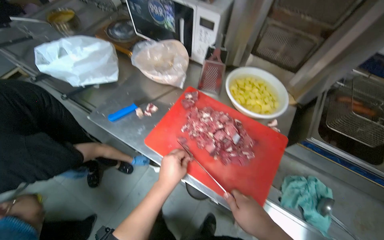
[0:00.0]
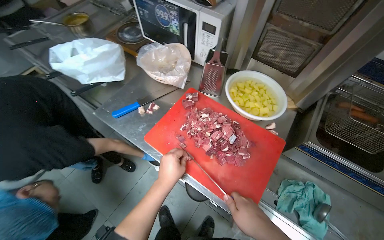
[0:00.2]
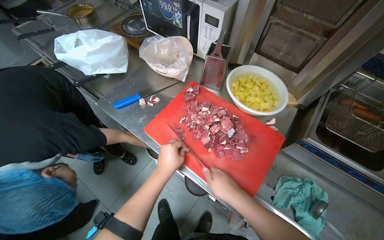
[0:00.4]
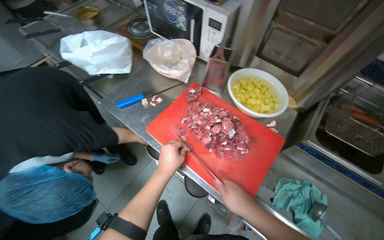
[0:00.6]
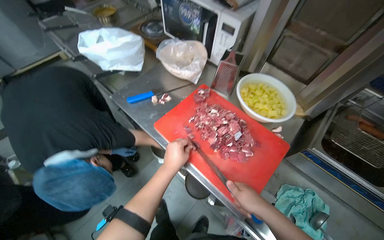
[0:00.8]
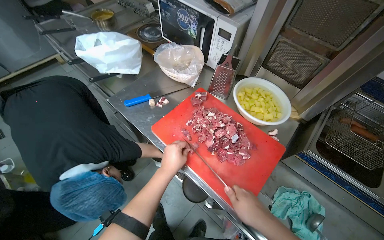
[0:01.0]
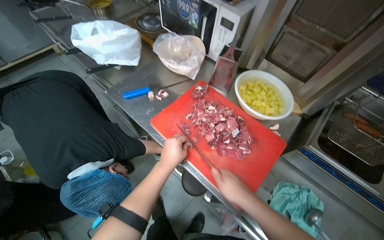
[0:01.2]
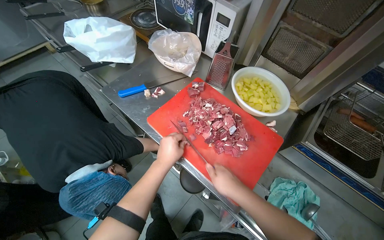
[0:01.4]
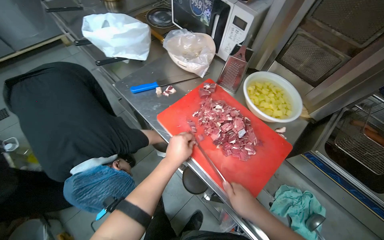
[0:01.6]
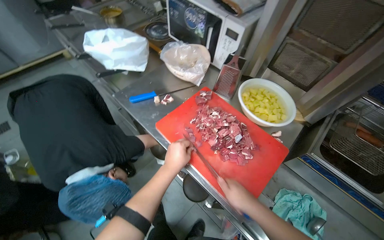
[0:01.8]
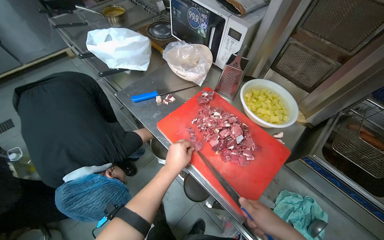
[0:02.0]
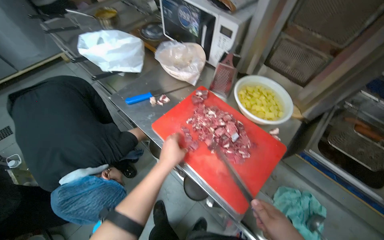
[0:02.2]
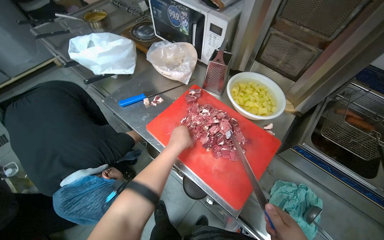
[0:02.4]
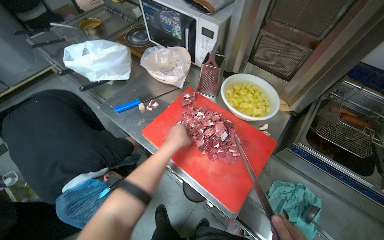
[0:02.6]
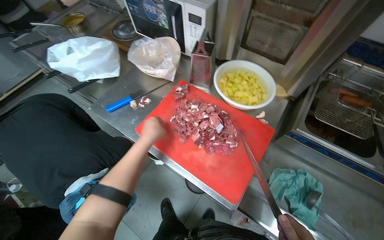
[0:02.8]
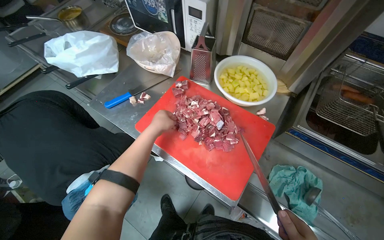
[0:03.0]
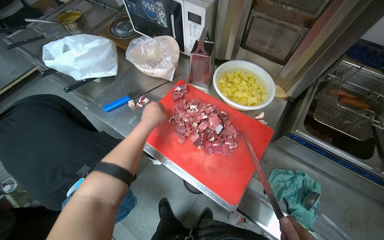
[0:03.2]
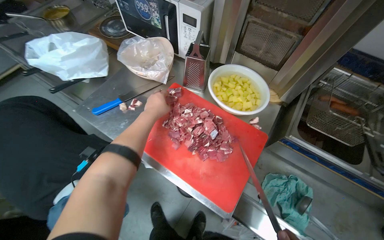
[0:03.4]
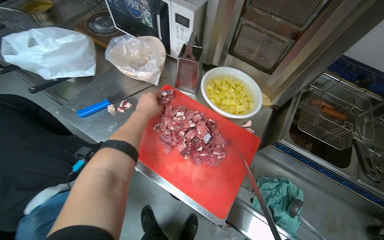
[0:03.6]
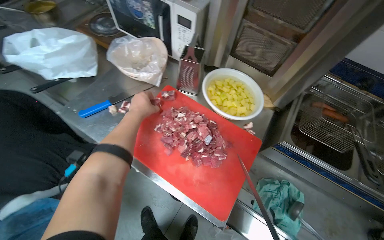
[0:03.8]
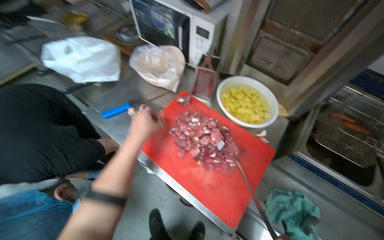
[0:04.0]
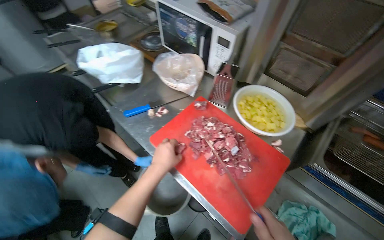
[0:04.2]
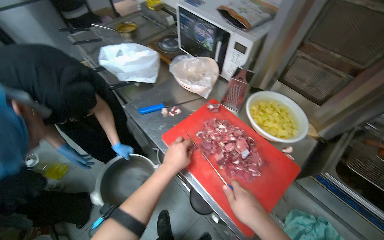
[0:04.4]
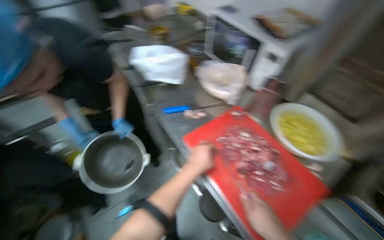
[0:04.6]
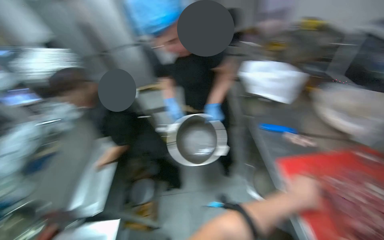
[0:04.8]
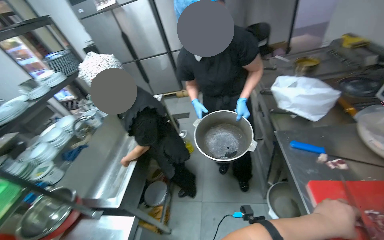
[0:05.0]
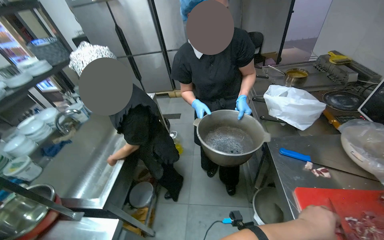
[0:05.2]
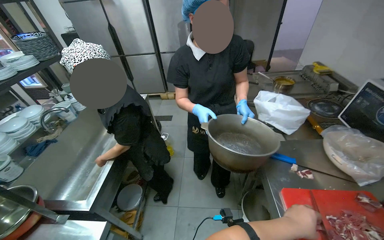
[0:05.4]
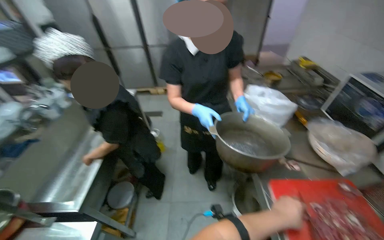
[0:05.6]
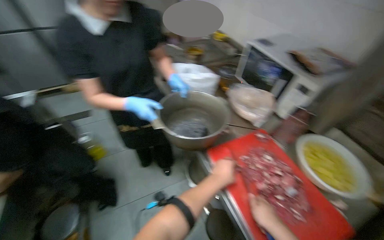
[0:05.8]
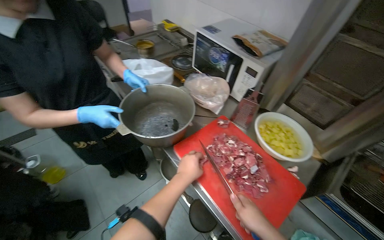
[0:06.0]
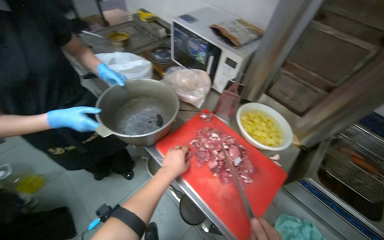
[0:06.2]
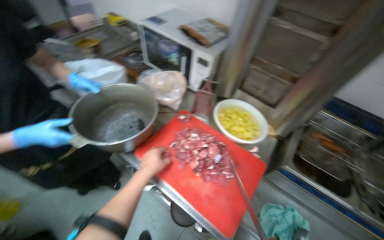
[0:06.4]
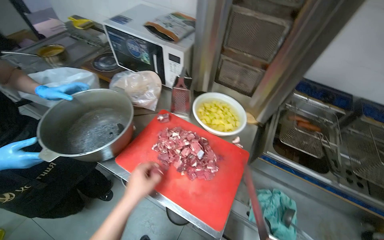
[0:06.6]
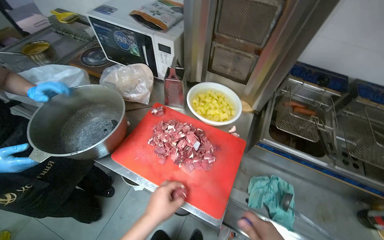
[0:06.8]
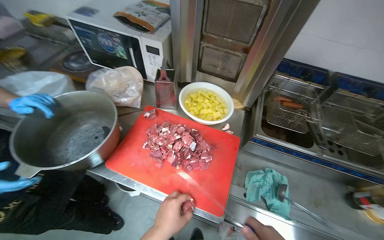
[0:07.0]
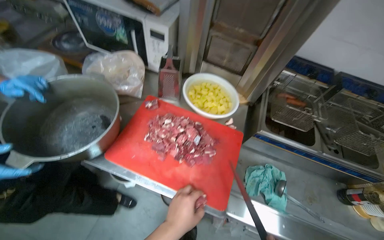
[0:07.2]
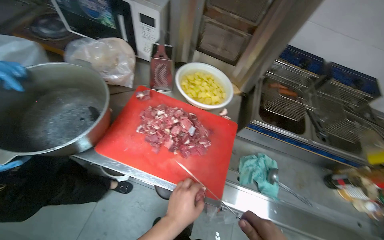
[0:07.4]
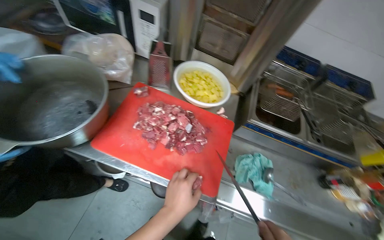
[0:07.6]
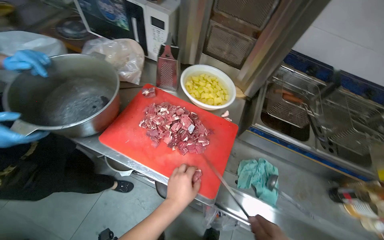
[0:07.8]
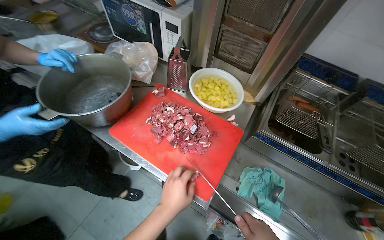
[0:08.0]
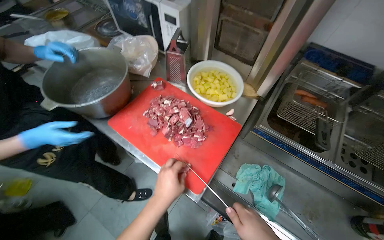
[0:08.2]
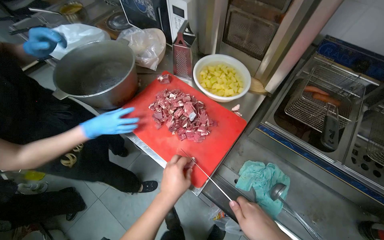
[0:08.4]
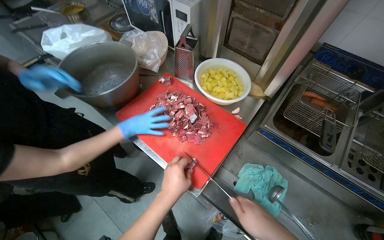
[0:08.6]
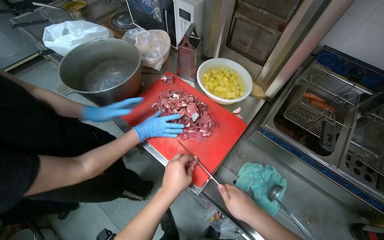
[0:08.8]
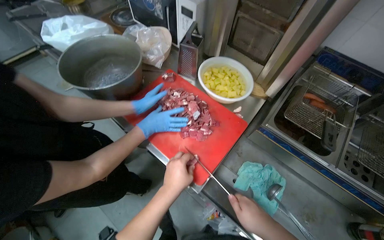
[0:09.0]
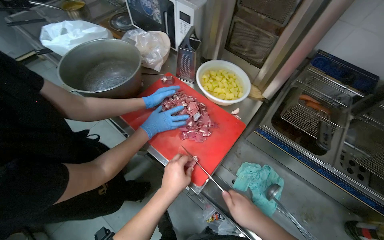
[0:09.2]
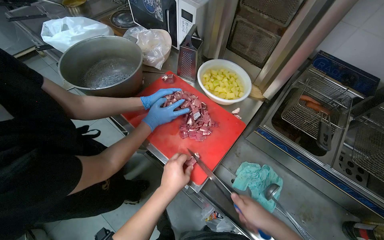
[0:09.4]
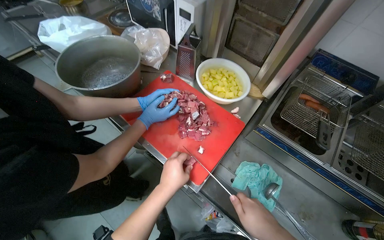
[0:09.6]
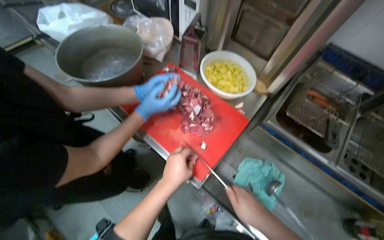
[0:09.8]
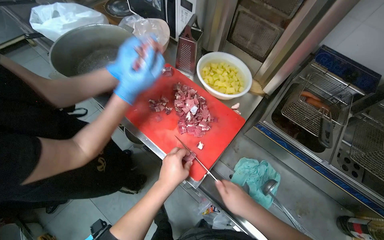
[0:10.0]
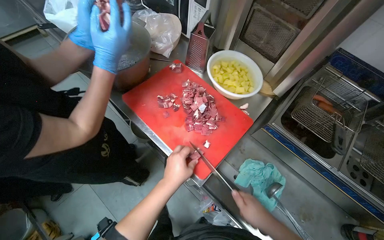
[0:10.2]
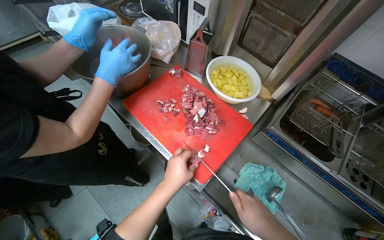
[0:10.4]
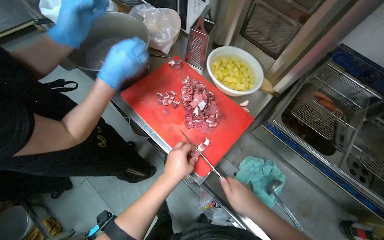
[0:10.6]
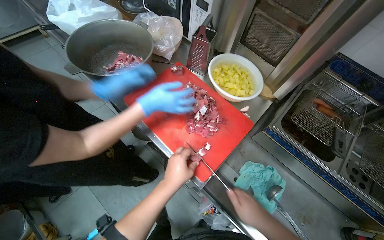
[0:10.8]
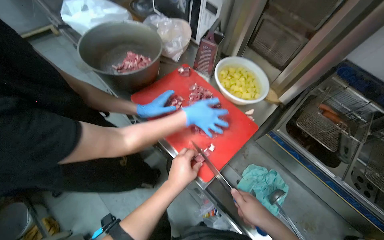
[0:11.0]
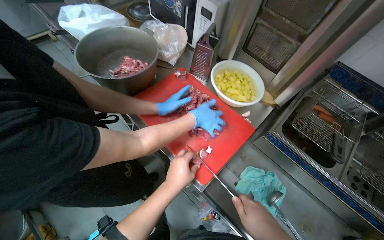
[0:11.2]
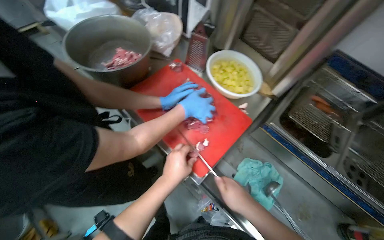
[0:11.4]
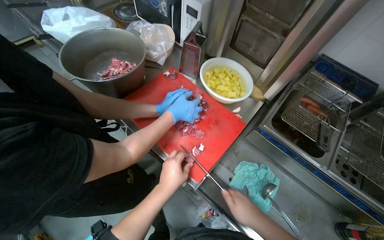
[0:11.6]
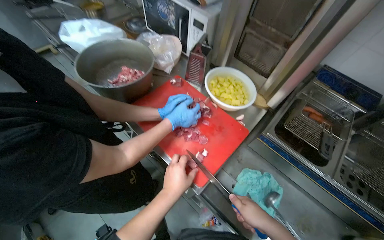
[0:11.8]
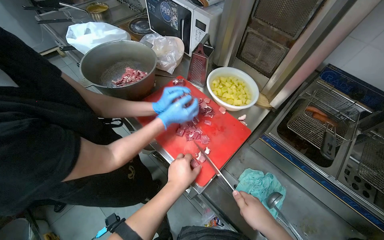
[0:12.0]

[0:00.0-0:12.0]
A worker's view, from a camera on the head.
Job: preparing food.
The whole recording: Cutting meat on chopping board. The worker continues cutting pieces of meat on a red chopping board with a knife.
0:00.0 to 0:01.6: The hands are busy where they are.
0:01.6 to 0:03.0: The left hand travels up the picture by about 10 cm.
0:03.0 to 0:04.4: The left hand goes approximately 10 cm down the picture.
0:04.4 to 0:06.0: The view swings roughly 20 degrees to the right.
0:06.0 to 0:07.6: The head rotates some 35 degrees to the right. The camera pitches downward, by roughly 15 degrees.
0:07.6 to 0:09.0: The wearer's head swings some 25 degrees to the left.
0:09.0 to 0:12.0: The hands are busy where they are.

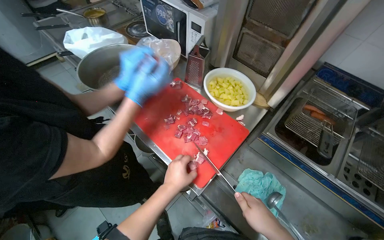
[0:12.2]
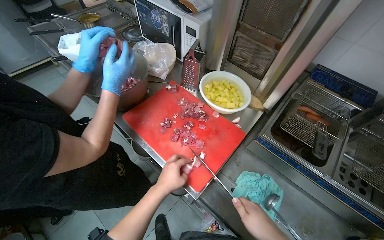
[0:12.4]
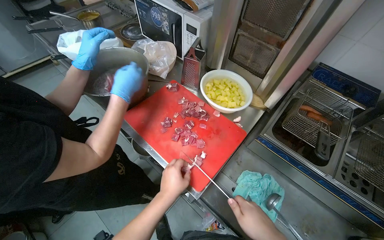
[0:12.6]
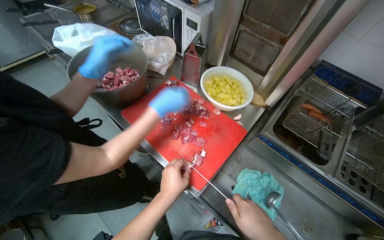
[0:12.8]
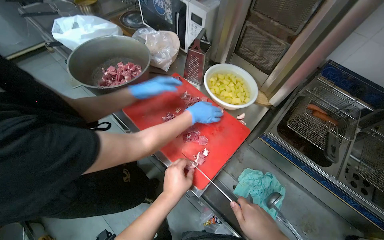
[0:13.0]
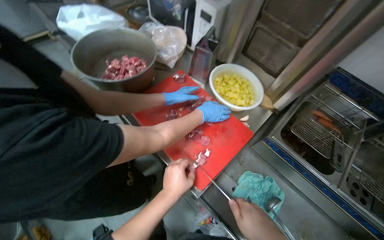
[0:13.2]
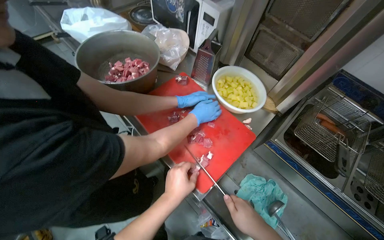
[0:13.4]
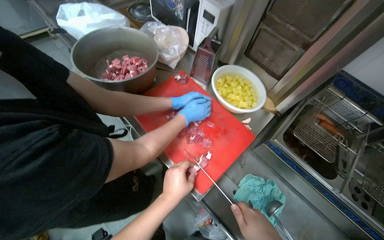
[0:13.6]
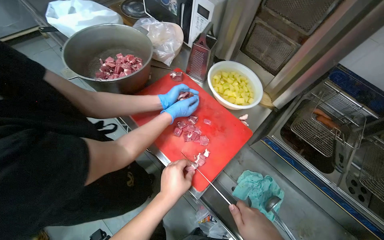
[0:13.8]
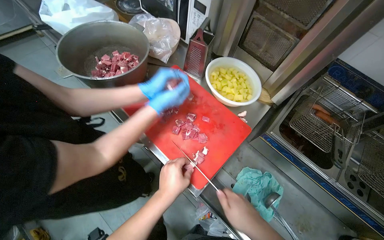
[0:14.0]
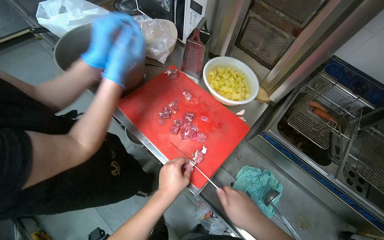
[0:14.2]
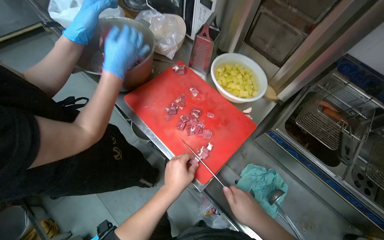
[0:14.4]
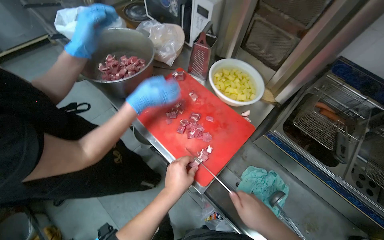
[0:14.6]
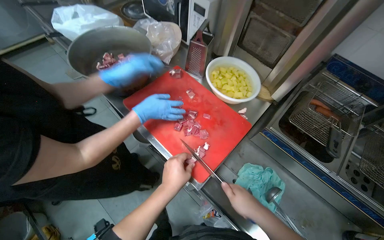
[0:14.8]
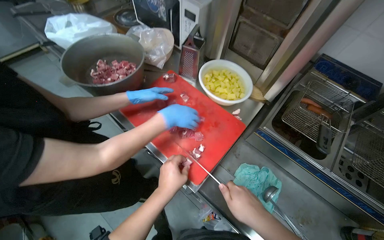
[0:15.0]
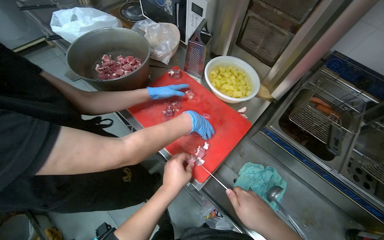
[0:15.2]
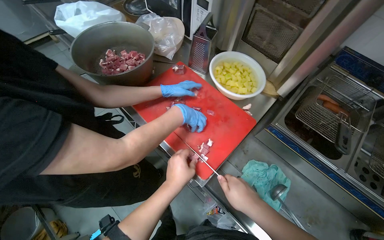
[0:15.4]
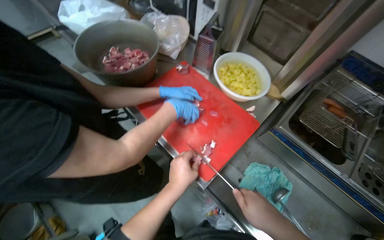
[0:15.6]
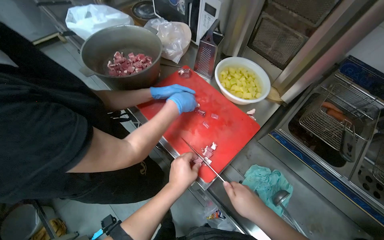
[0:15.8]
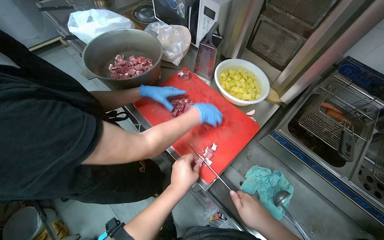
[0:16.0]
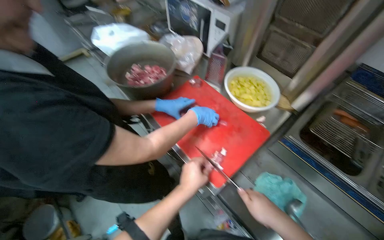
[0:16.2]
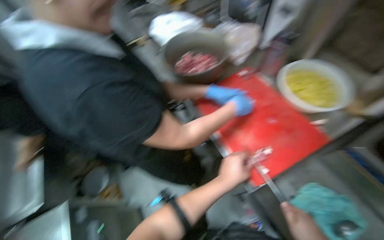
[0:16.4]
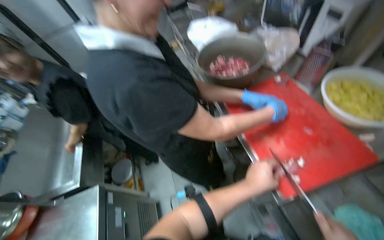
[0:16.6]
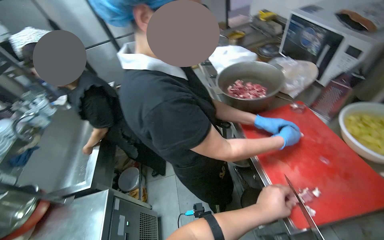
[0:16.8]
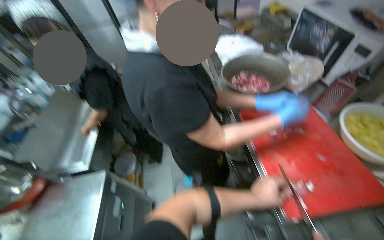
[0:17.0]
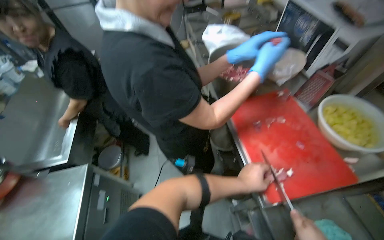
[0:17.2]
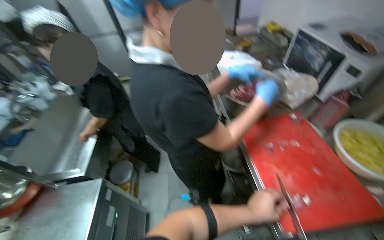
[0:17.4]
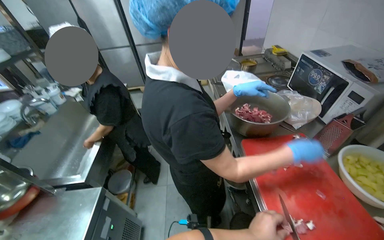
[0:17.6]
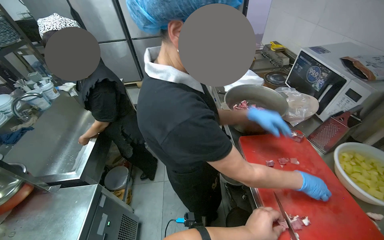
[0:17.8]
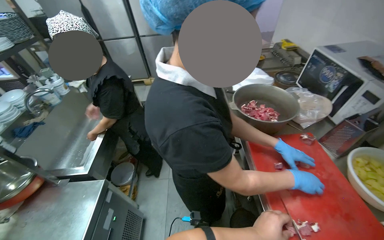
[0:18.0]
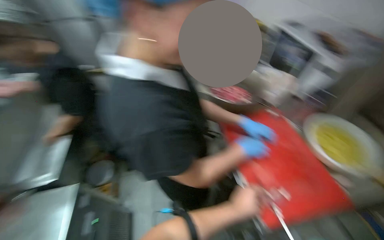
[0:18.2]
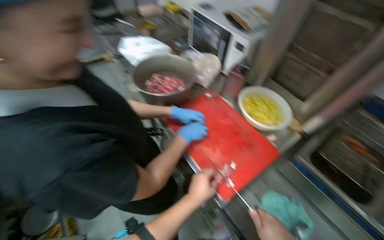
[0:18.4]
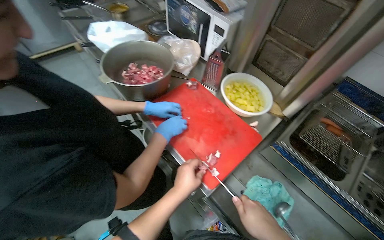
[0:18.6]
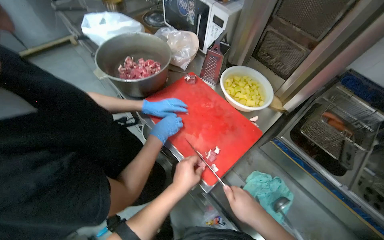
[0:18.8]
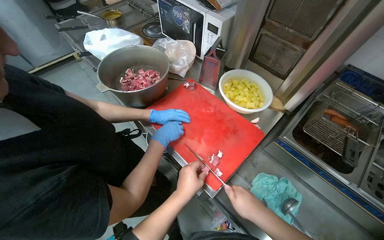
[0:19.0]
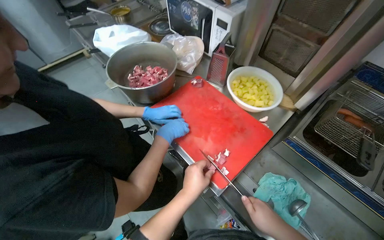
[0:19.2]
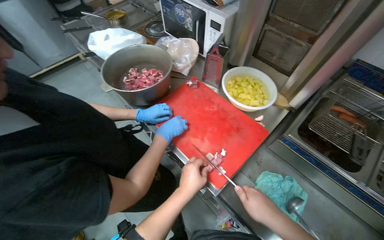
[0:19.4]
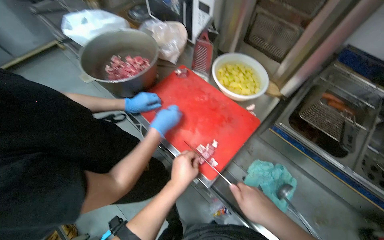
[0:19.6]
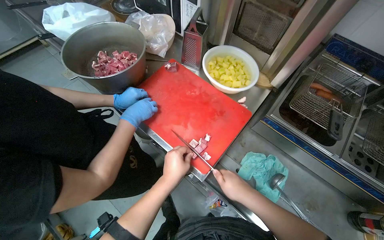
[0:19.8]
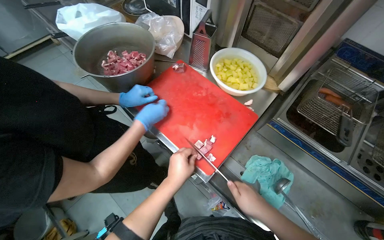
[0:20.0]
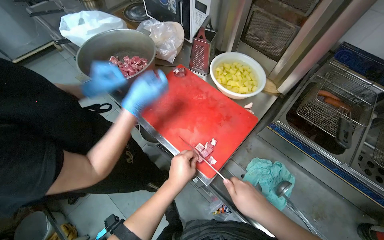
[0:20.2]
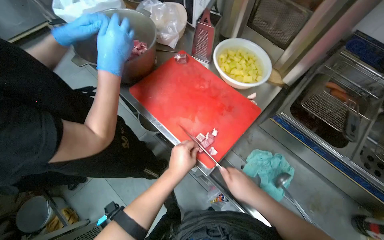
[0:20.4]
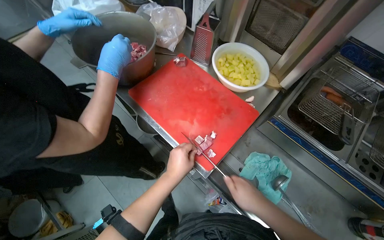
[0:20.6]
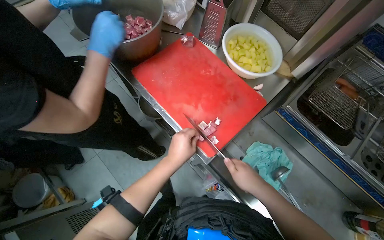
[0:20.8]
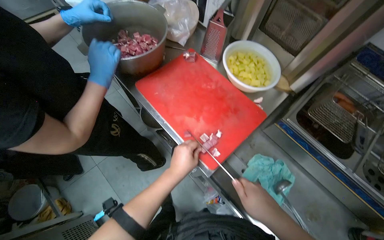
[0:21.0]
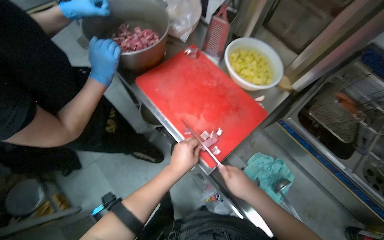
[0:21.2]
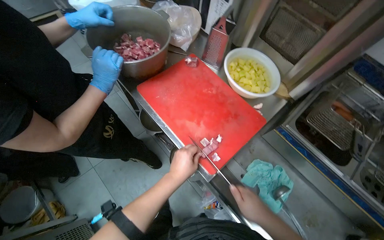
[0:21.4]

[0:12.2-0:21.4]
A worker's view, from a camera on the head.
Job: preparing food.
The whole recording: Cutting meat on chopping board. The worker continues cutting pieces of meat on a red chopping board with a knife.
0:15.2 to 0:16.8: The head turns to the left by approximately 40 degrees.
0:16.8 to 0:18.4: The wearer looks some 30 degrees further to the right.
0:19.8 to 0:21.4: The hands stay close to where they were, moving slightly.
